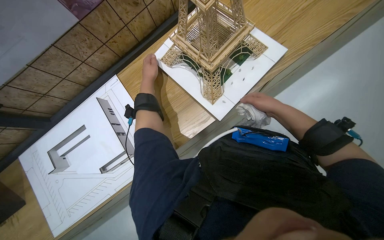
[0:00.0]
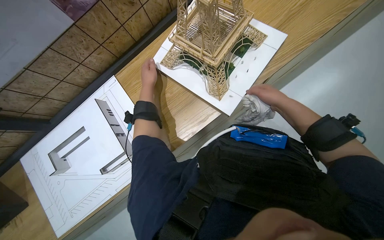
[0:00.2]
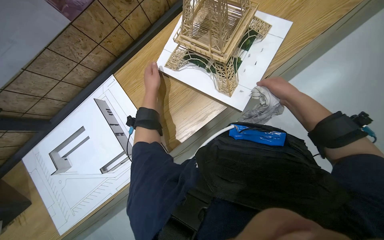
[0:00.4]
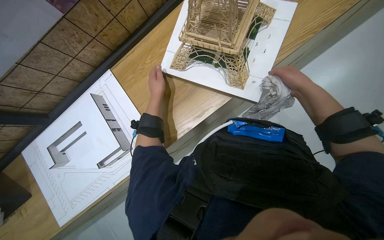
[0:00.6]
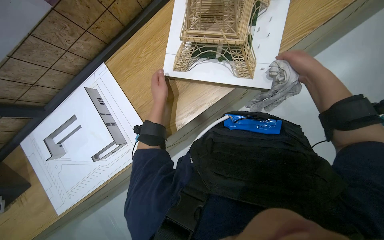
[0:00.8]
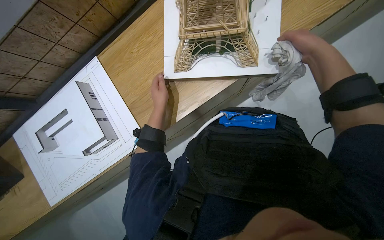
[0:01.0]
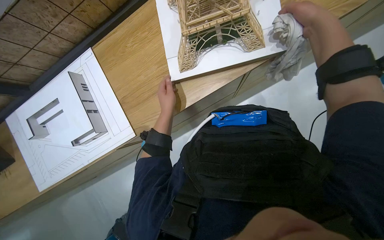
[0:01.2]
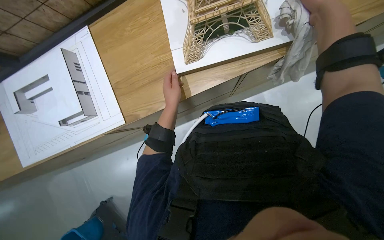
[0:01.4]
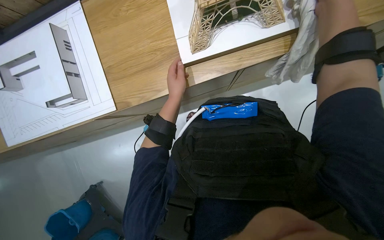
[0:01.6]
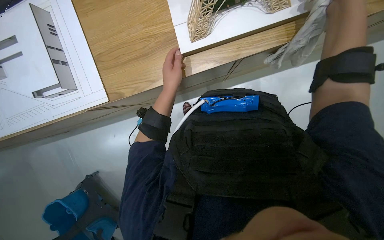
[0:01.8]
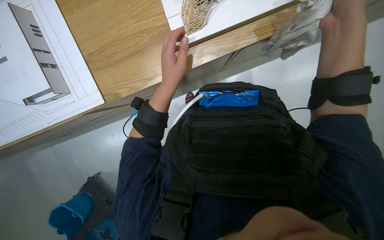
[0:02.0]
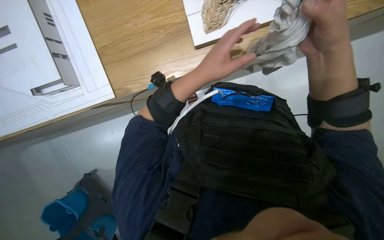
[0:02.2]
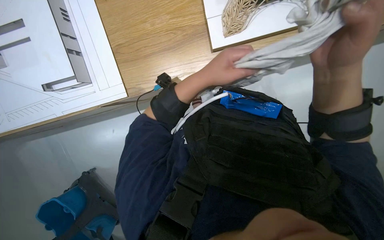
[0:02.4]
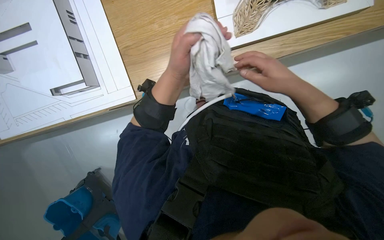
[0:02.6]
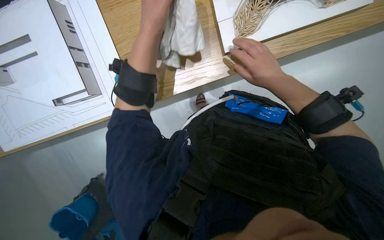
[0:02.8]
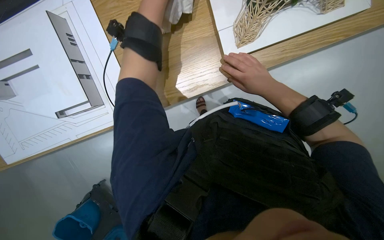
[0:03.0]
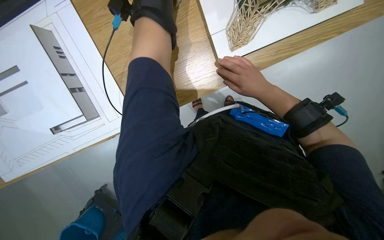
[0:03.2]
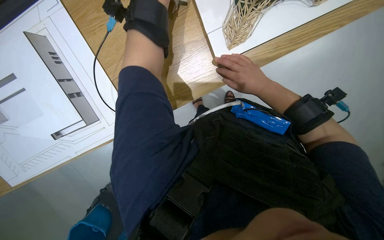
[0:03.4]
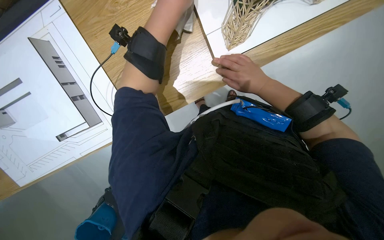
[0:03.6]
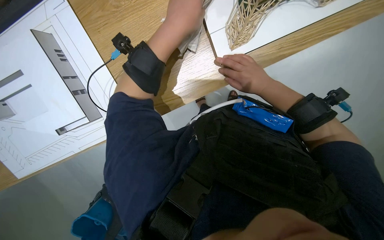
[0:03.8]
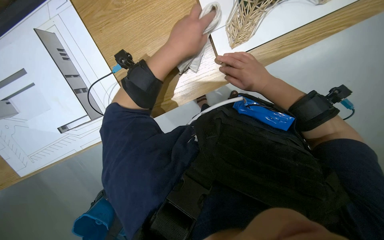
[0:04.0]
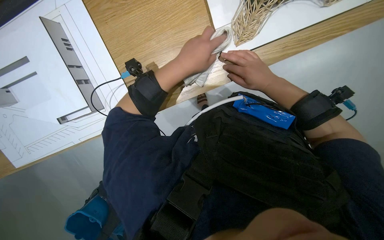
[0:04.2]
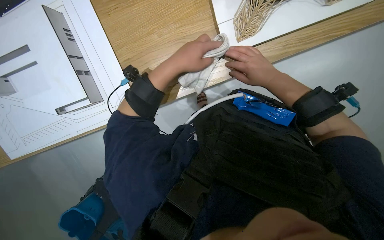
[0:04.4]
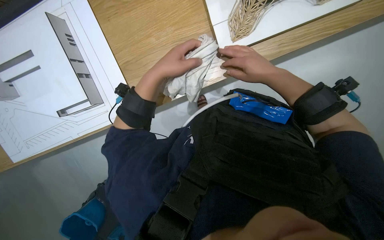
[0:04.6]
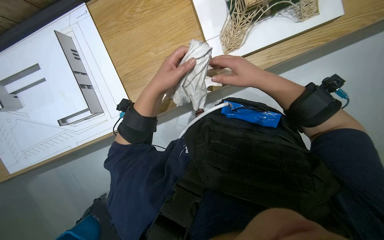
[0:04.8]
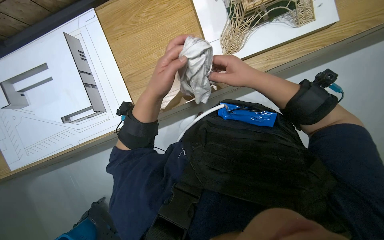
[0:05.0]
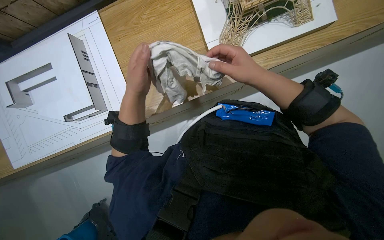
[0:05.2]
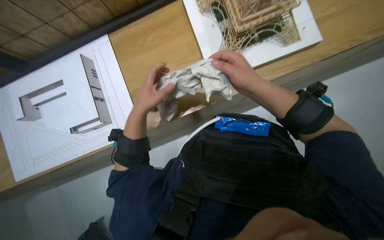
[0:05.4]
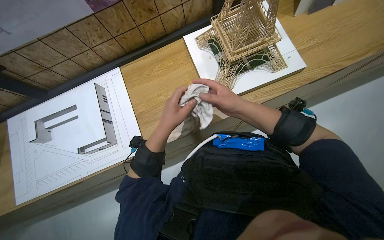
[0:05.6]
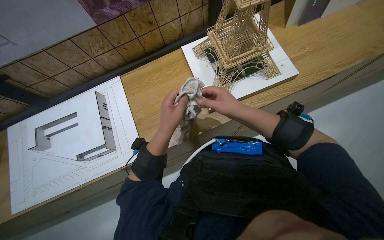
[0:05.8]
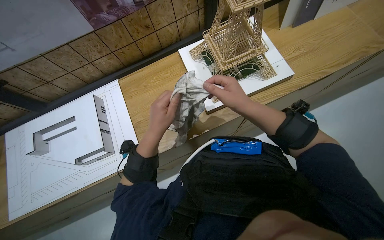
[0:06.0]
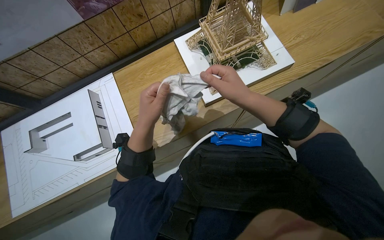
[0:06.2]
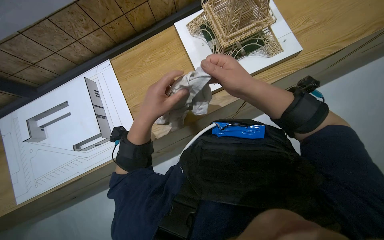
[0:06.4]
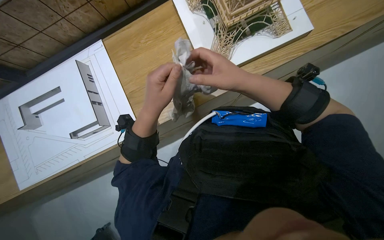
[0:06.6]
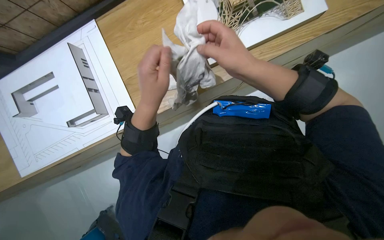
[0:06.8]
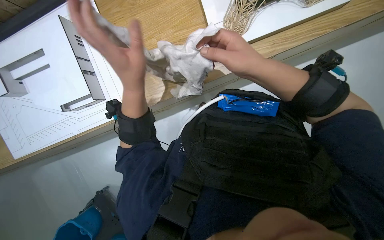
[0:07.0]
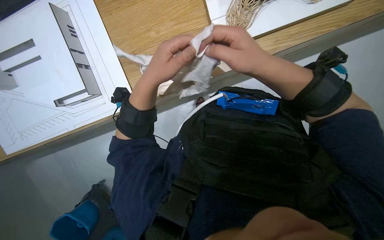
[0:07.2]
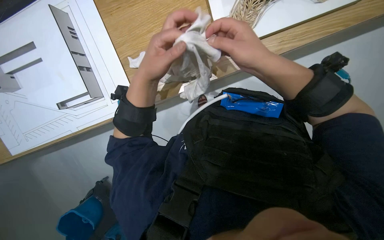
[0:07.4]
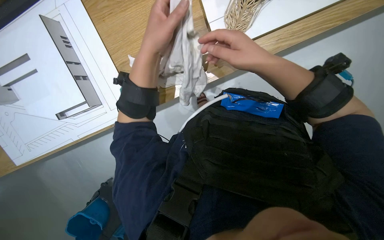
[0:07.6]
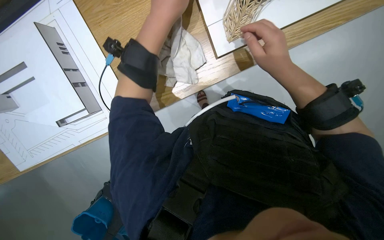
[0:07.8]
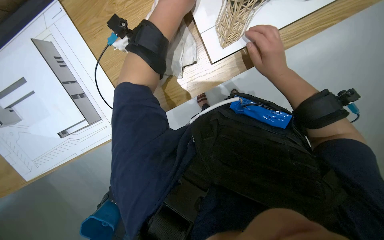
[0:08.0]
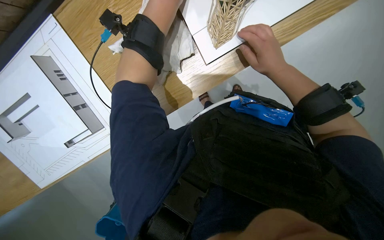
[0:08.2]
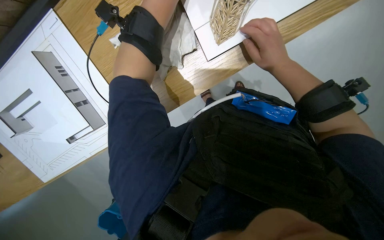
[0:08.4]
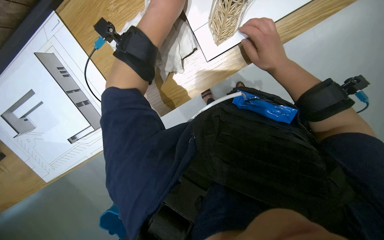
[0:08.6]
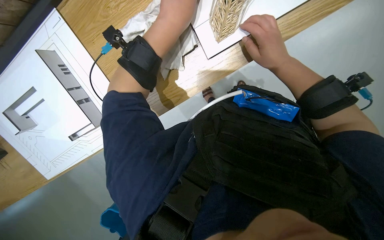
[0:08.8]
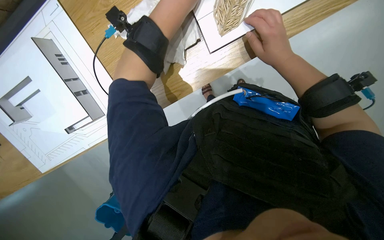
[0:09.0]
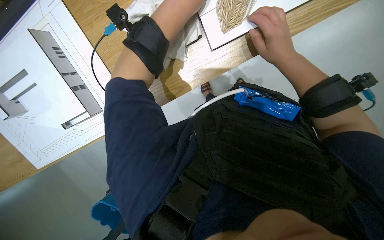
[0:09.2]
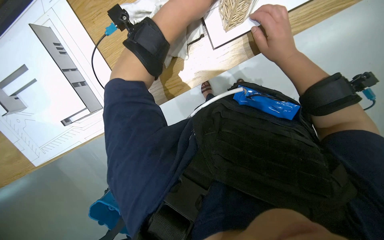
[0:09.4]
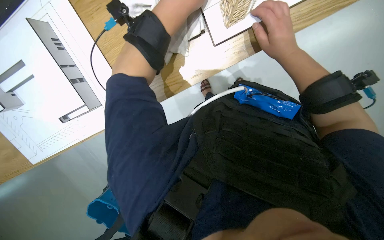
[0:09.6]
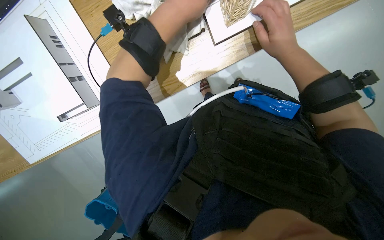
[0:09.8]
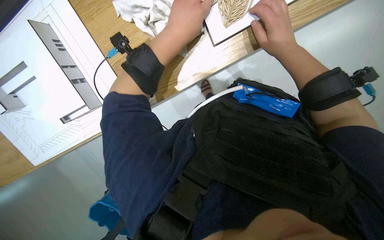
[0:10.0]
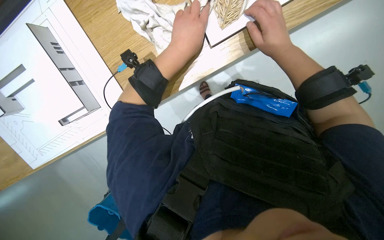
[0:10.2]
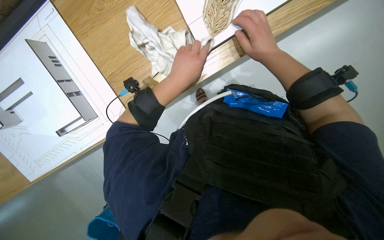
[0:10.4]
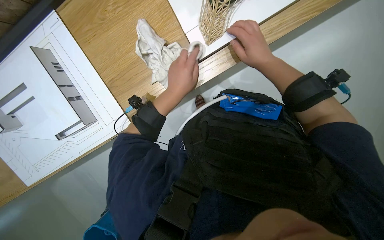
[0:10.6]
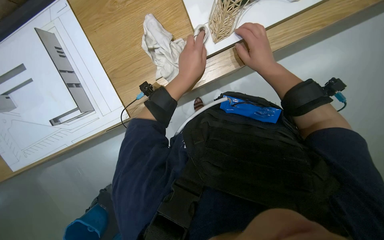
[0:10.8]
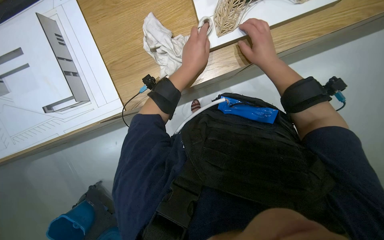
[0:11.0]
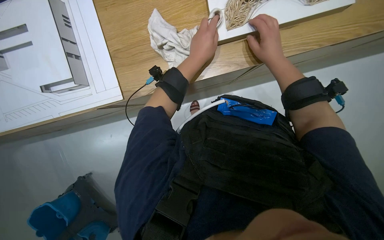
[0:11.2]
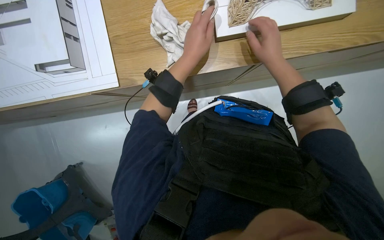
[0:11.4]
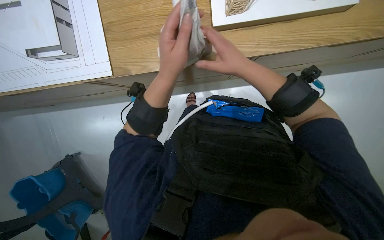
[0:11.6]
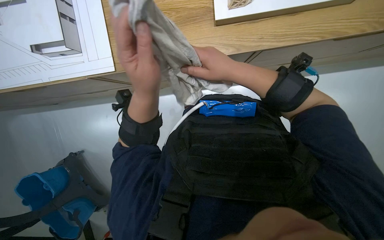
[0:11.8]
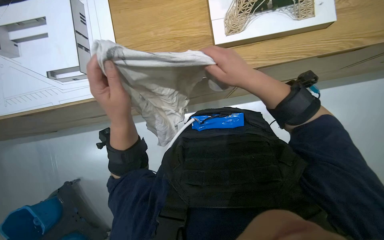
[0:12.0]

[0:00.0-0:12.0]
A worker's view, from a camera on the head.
Job: wiping surfaces.
The whole recording: Wiping wooden desk surface. The worker wipes the wooden desk surface with a white cloth.
0:00.0 to 0:01.6: The left hand moves to the right and down the picture, approximately 30 cm. The right hand moves up the picture and nearer to the camera, approximately 15 cm.
0:01.6 to 0:03.0: The right hand moves farther from the camera and to the left, roughly 30 cm.
0:04.4 to 0:06.0: The view tilts approximately 30 degrees upward.
0:06.0 to 0:07.6: The view tilts approximately 25 degrees downward.
0:07.6 to 0:09.0: The right hand goes some 15 cm to the right and farther from the camera.
0:10.4 to 0:12.0: The view tilts about 15 degrees upward. The left hand shifts about 25 cm down the picture and to the left. Meanwhile the right hand heads down the picture, covering some 10 cm.

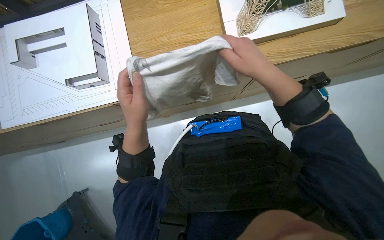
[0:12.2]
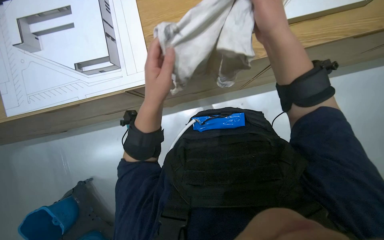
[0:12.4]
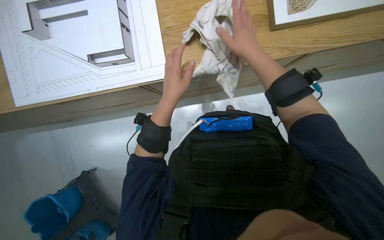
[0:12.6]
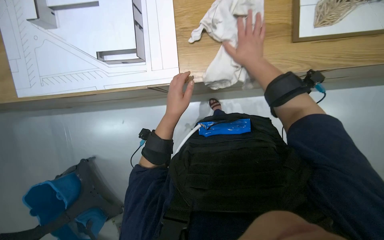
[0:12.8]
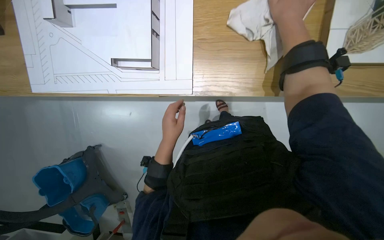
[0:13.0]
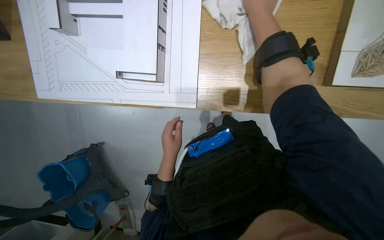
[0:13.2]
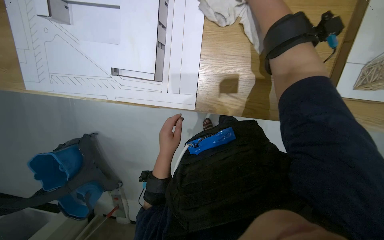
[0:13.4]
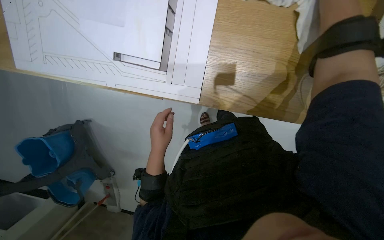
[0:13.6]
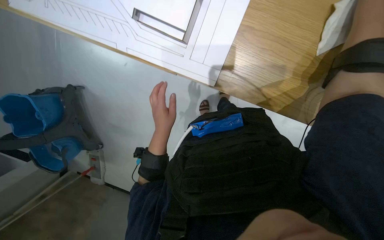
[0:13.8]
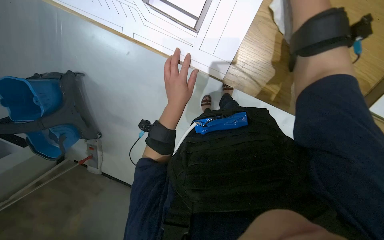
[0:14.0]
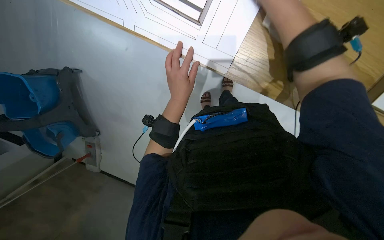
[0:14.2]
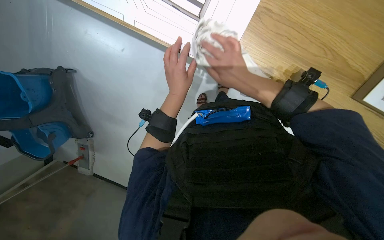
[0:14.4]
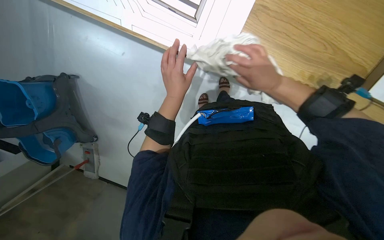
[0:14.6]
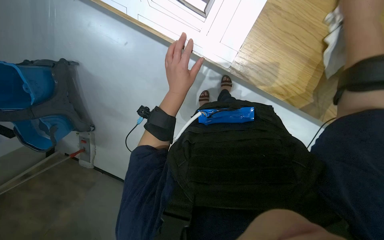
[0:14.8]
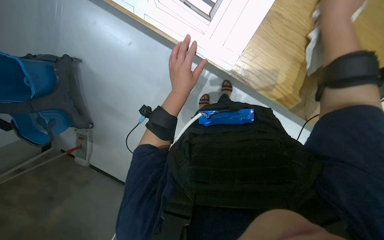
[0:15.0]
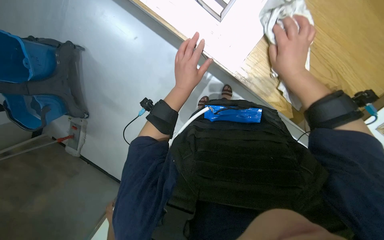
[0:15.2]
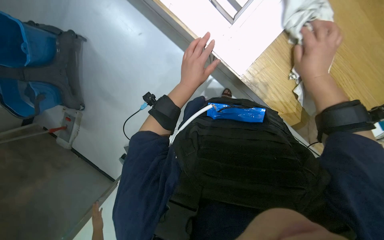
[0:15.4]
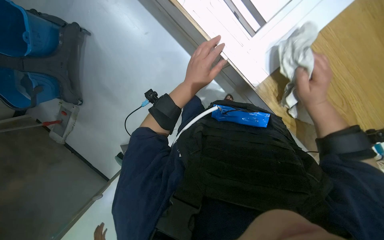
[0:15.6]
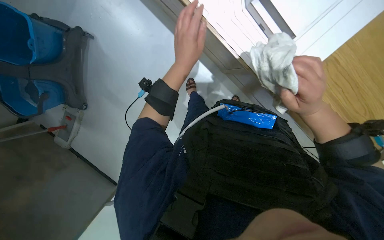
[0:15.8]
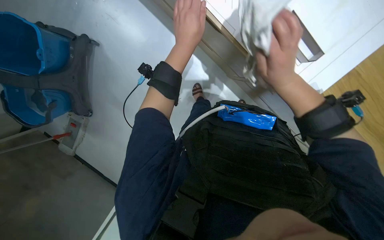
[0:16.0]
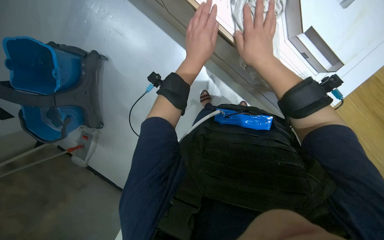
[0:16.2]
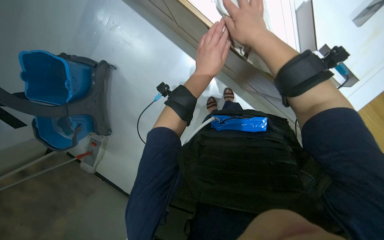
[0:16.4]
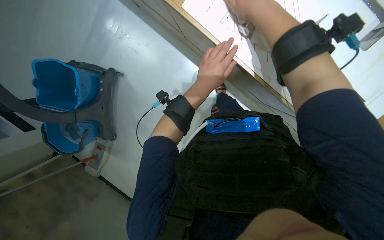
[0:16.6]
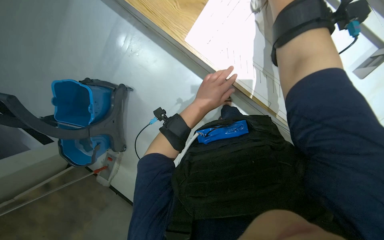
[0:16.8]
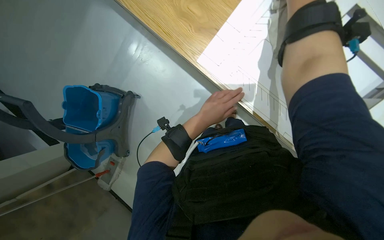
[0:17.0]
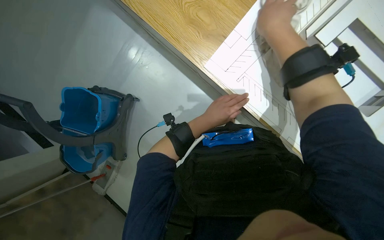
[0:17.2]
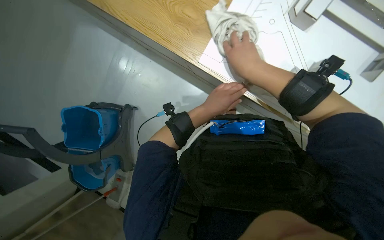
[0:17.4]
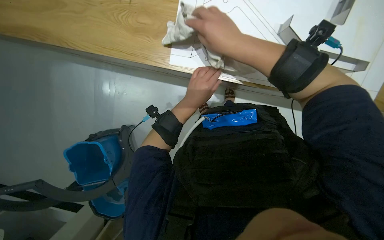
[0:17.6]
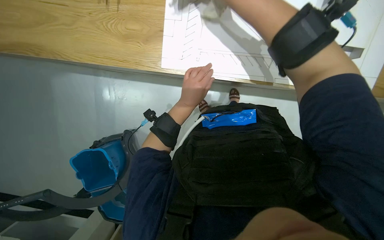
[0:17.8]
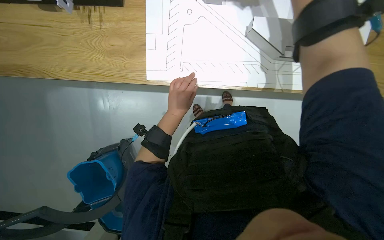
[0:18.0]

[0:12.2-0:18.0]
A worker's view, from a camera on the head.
Job: wiping surfaces.
The whole recording: Wiping wooden desk surface. The worker wipes the wooden desk surface with a white cloth.
0:12.2 to 0:13.6: The camera pitches downward, by some 20 degrees. The left hand shifts about 15 cm farther from the camera.
0:15.0 to 0:16.6: The right hand travels up the picture, to the left and nearer to the camera by about 40 cm.
0:16.6 to 0:18.0: The scene turns some 35 degrees counterclockwise in the picture.

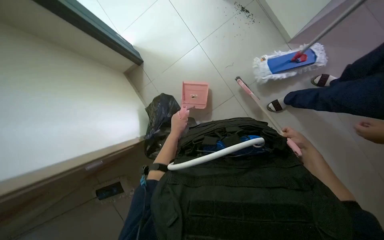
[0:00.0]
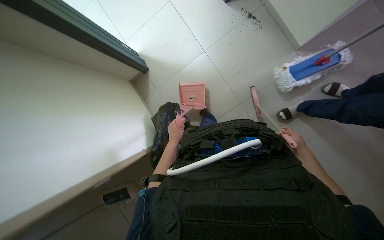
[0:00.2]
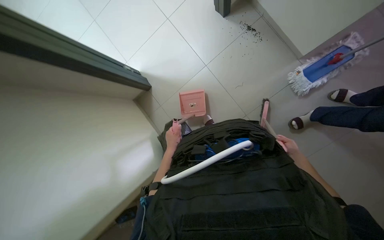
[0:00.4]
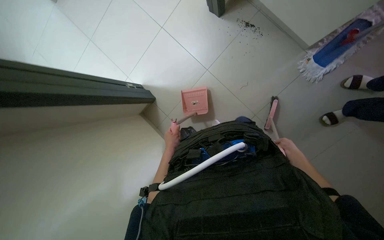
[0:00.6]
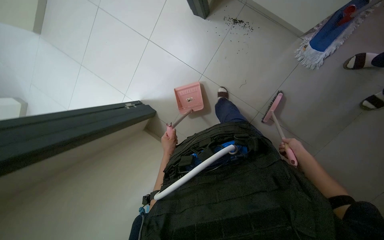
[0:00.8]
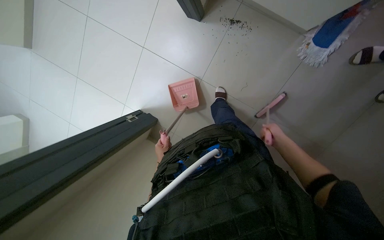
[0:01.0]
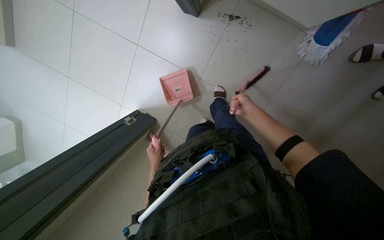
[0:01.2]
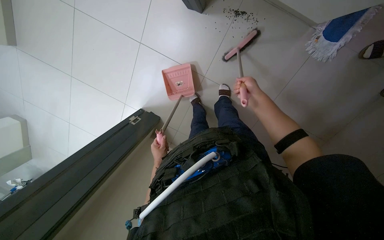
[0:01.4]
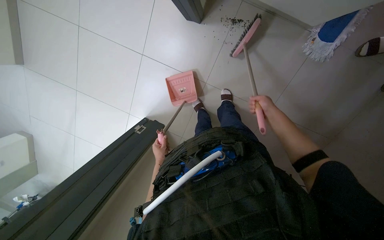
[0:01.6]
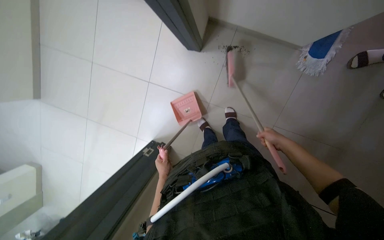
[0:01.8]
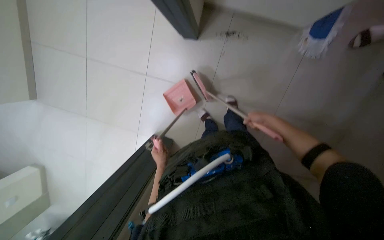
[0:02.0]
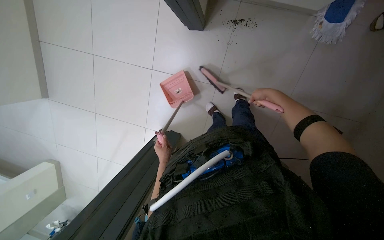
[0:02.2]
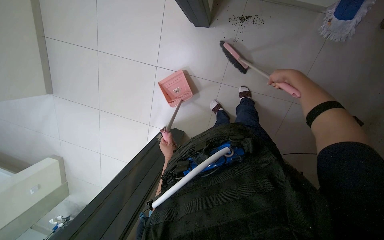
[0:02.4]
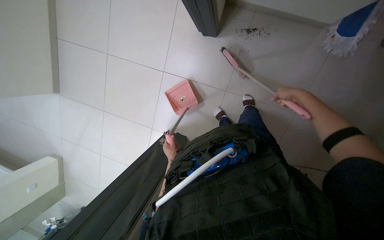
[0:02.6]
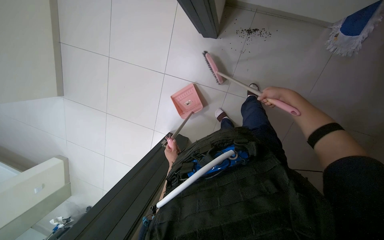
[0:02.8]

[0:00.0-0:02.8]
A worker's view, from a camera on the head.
Job: sweeping floor.
The whole recording: Sweeping floor with broom. The worker sweeps debris from the floor into a dustpan with a broom.
0:00.0 to 0:01.4: The wearer moves to the right, roughly 40 cm. The view swings some 20 degrees to the left. The view tilts some 15 degrees upward.
0:01.4 to 0:02.8: The right hand travels nearer to the camera by roughly 10 cm, and reaches about 15 cm down the picture, then returns.
